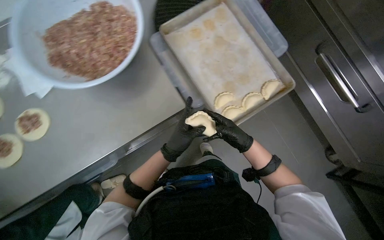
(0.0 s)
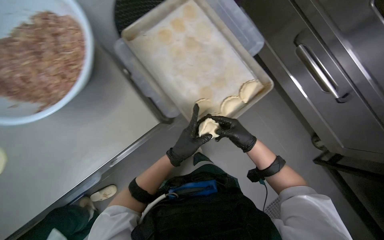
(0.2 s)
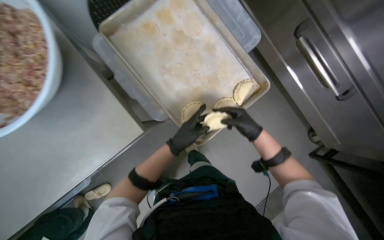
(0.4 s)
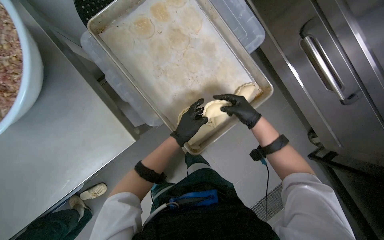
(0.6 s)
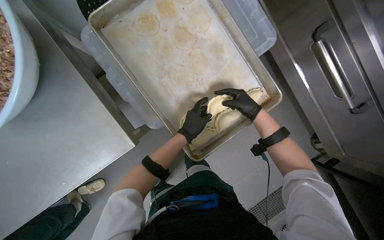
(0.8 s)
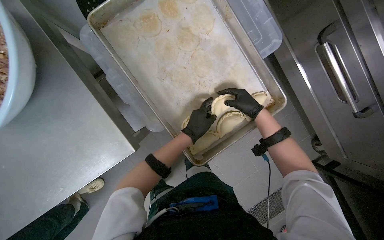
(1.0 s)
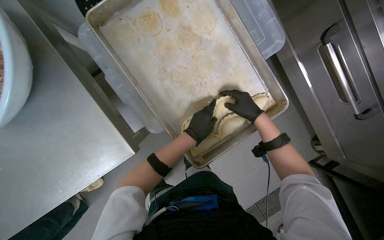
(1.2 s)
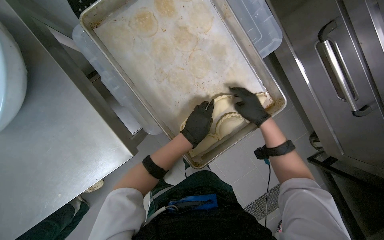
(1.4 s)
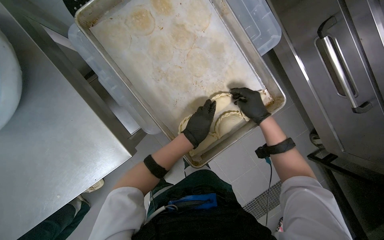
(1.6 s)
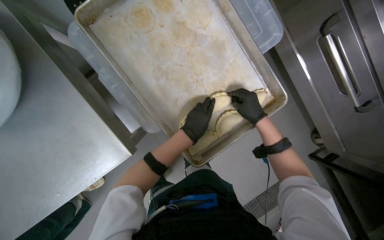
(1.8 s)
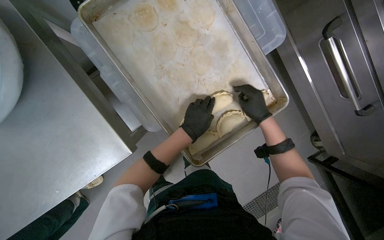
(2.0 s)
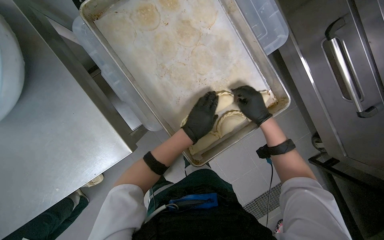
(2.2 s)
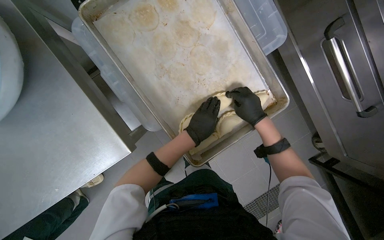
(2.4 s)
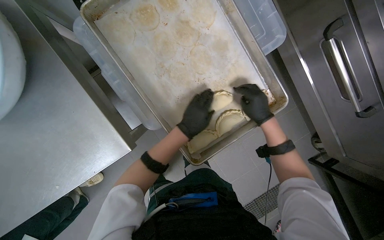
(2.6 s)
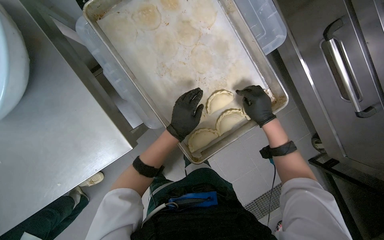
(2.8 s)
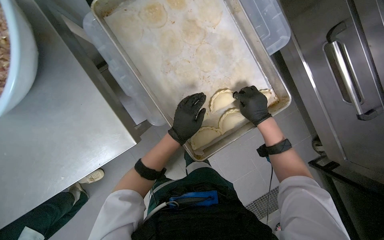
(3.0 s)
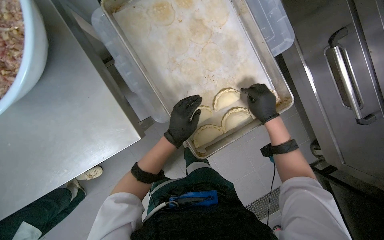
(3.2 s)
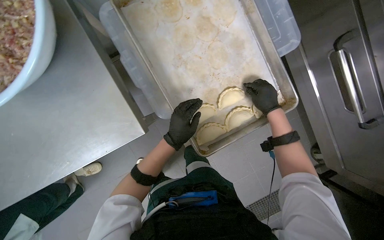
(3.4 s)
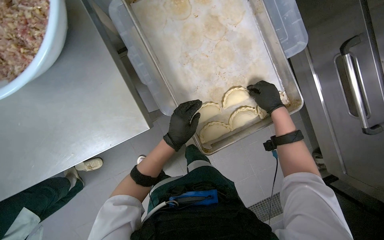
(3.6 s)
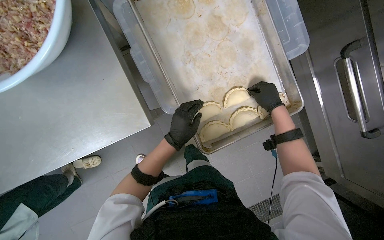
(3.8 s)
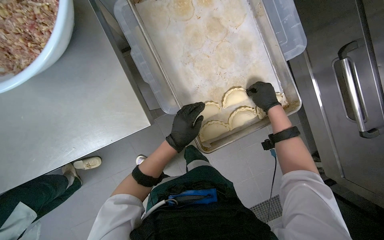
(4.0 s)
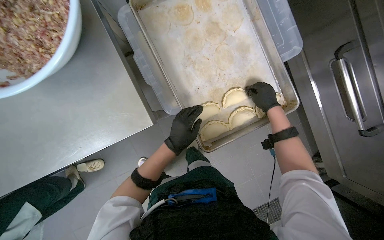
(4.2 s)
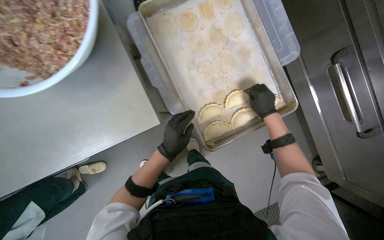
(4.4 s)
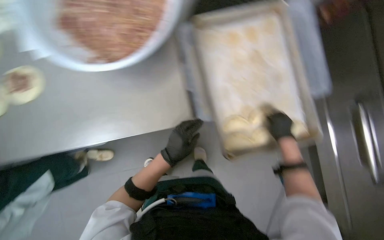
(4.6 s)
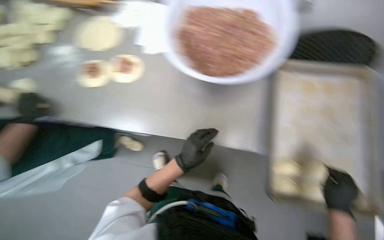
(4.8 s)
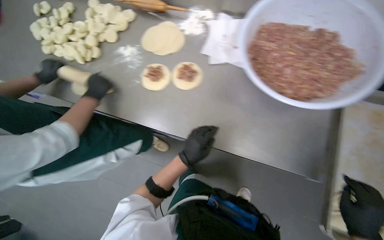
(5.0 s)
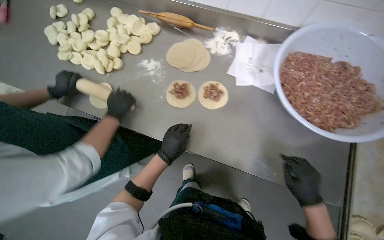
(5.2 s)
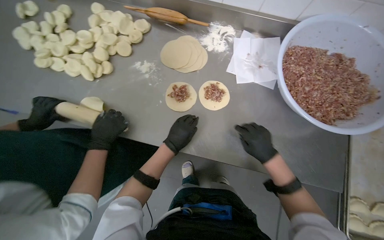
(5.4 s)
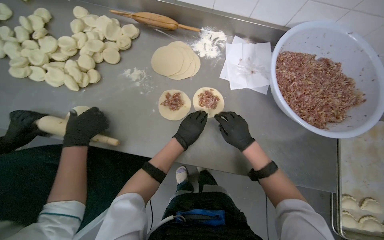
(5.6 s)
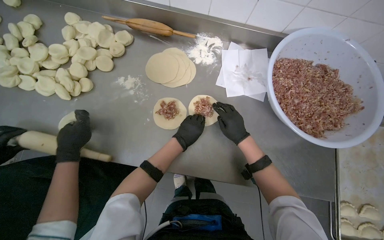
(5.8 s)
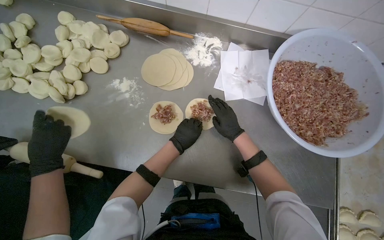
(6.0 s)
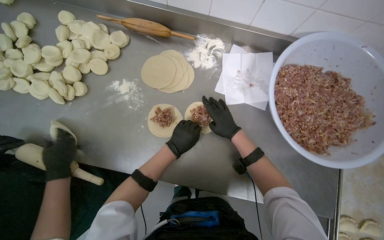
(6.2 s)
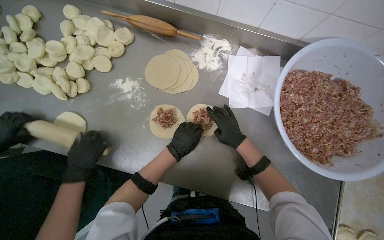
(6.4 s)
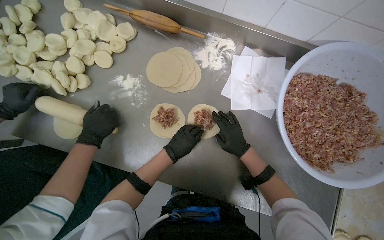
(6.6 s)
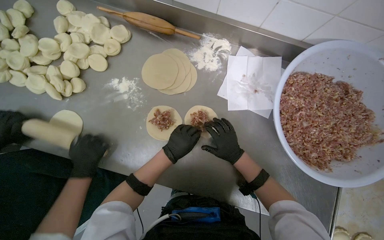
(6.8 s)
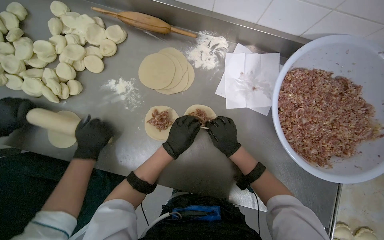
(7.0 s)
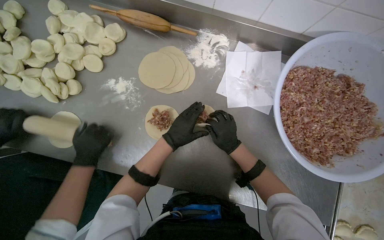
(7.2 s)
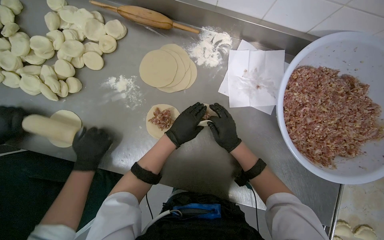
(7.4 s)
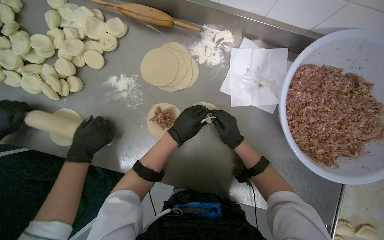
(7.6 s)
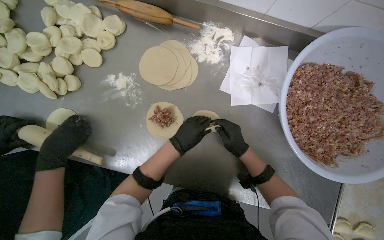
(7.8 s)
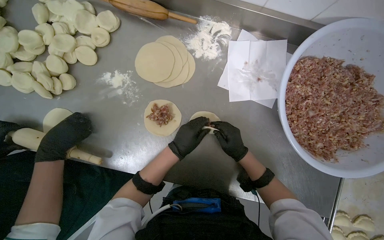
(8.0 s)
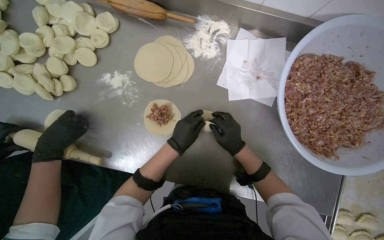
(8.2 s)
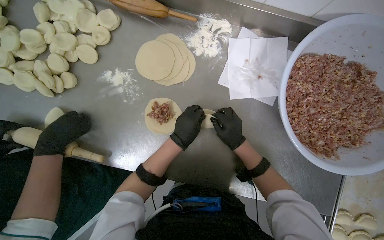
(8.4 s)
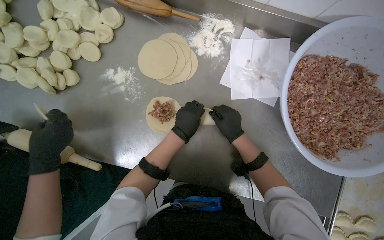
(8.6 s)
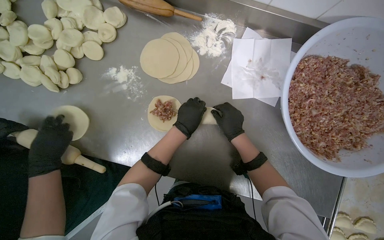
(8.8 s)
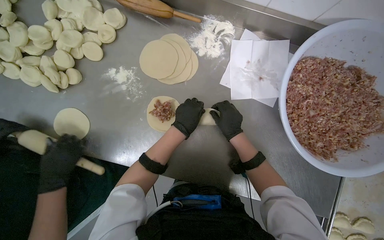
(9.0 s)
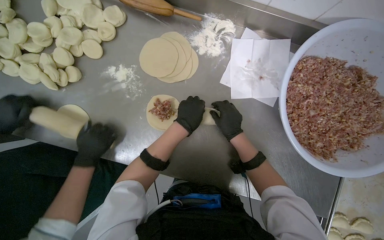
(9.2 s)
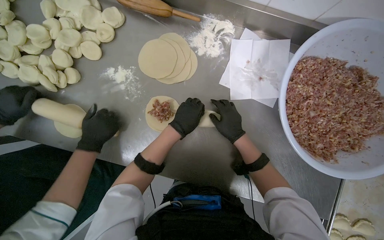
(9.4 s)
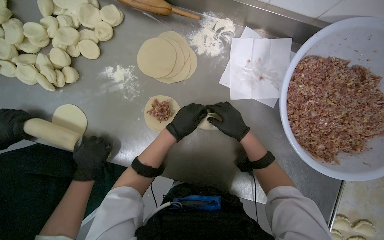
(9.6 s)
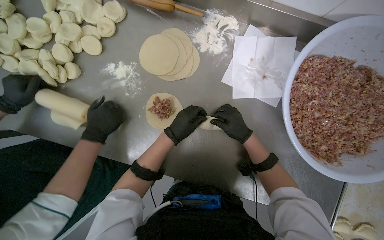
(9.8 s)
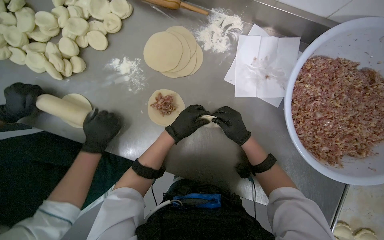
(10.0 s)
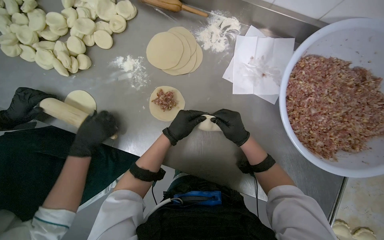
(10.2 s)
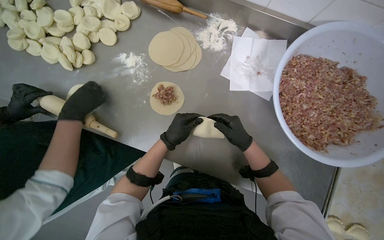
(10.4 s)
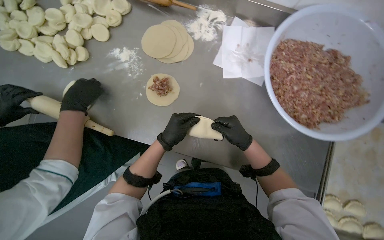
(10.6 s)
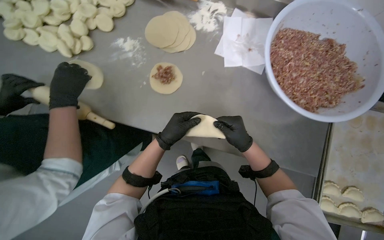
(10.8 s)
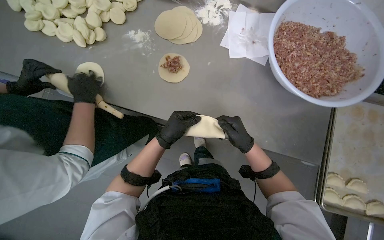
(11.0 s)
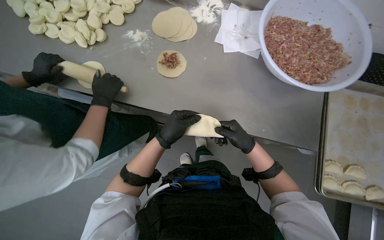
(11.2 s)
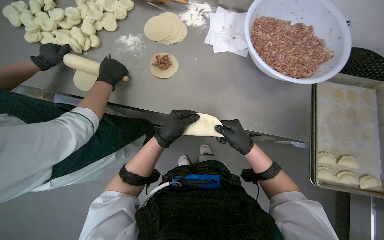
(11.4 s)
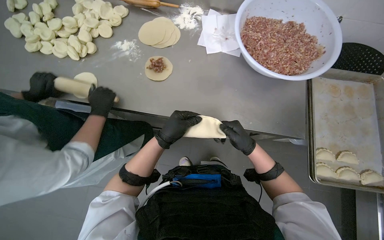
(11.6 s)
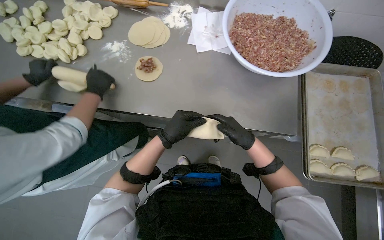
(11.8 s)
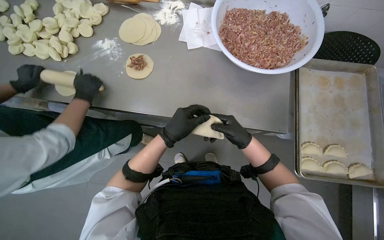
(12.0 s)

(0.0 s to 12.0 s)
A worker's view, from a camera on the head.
Job: preparing food.
The whole recording: Sealing and placing meat-filled dough onto tray. The worker seals the edges of meat-filled dough circles and places them onto a tray.
0.0 s - 1.6 s: The view tilts about 15 degrees downward. The right hand goes roughly 30 cm up the picture and to the right; the left hand goes about 20 cm to the right.
1.6 s - 3.0 s: The hands are busy where they are.
3.0 s - 4.4 s: The left hand moves down the picture, roughly 10 cm.
6.0 s - 9.0 s: The hands stay close to where they were, moving slightly.

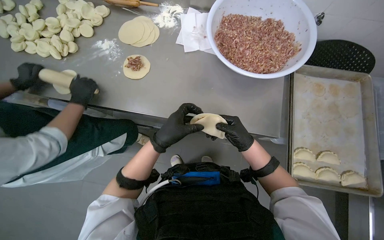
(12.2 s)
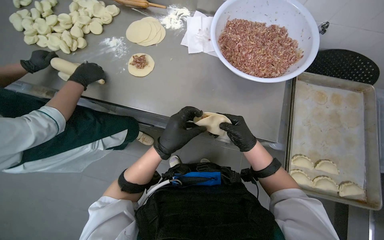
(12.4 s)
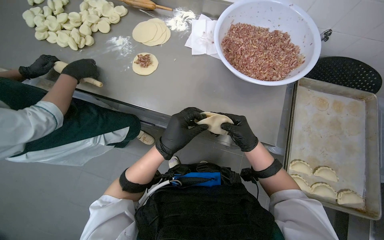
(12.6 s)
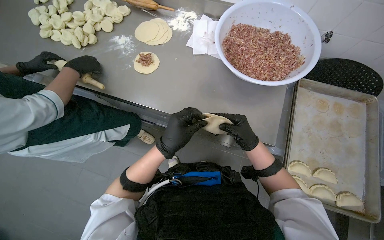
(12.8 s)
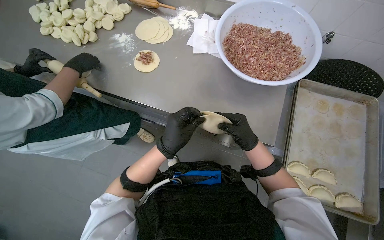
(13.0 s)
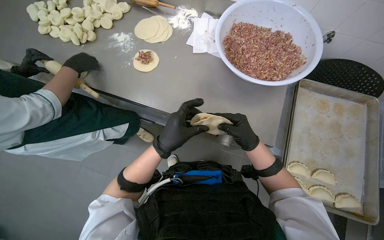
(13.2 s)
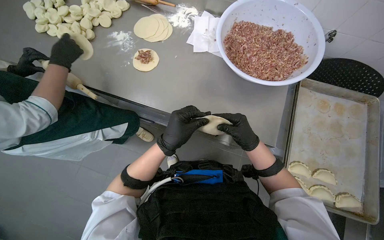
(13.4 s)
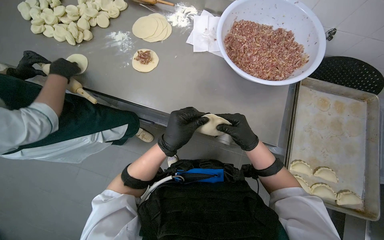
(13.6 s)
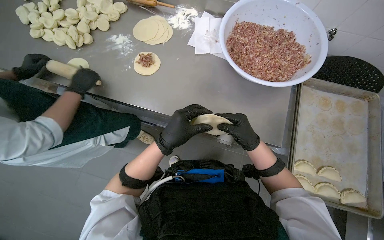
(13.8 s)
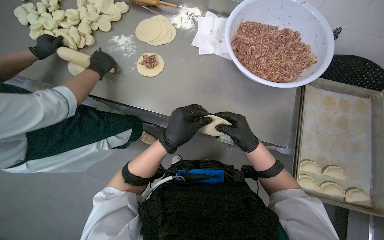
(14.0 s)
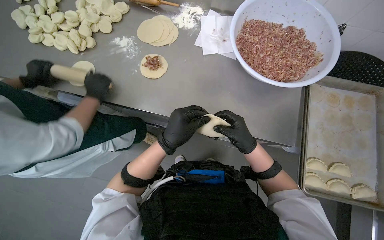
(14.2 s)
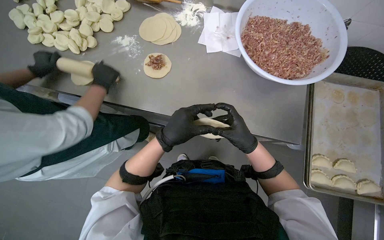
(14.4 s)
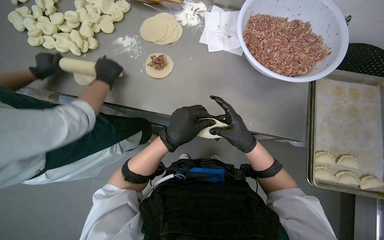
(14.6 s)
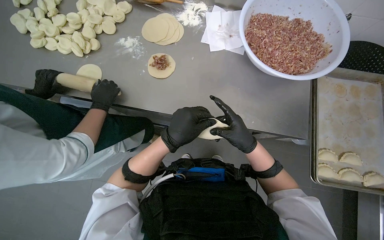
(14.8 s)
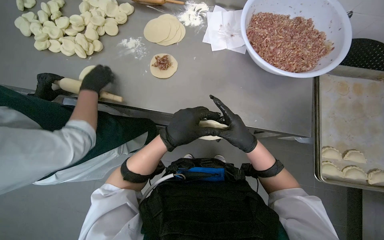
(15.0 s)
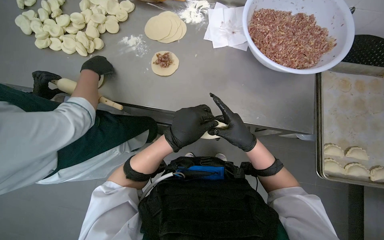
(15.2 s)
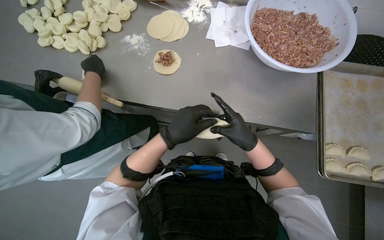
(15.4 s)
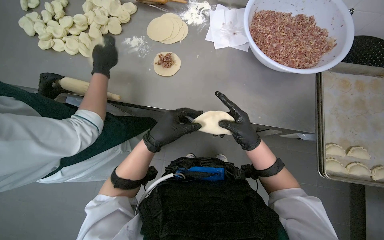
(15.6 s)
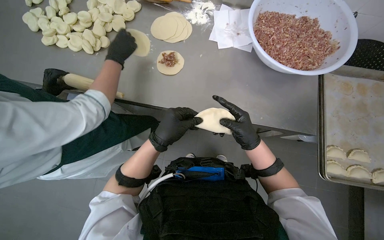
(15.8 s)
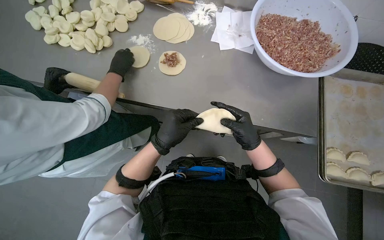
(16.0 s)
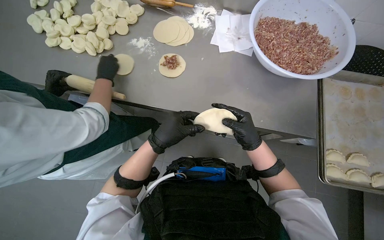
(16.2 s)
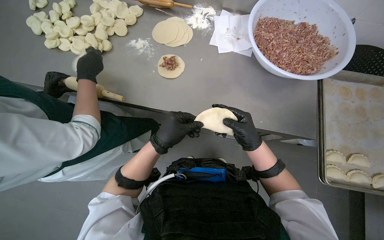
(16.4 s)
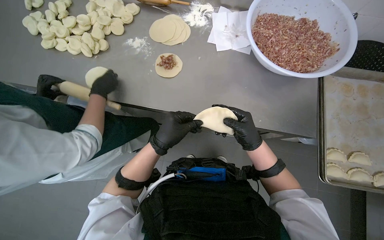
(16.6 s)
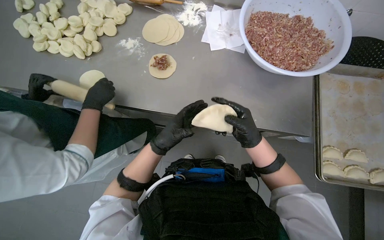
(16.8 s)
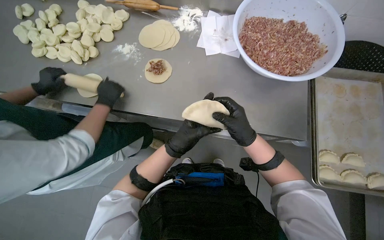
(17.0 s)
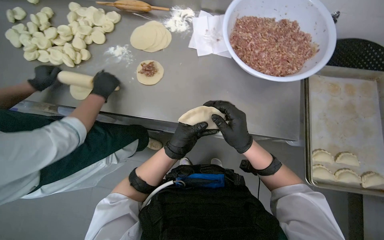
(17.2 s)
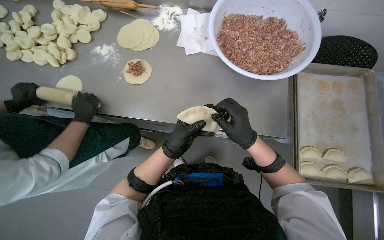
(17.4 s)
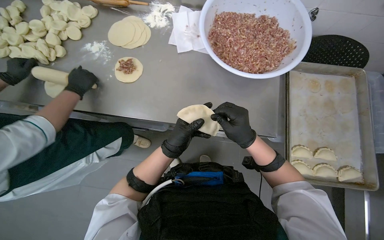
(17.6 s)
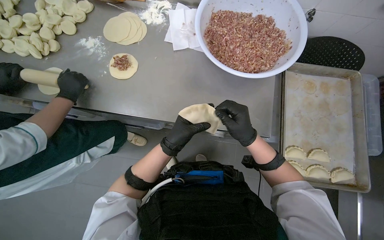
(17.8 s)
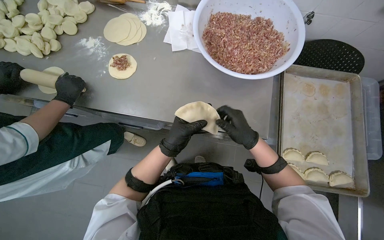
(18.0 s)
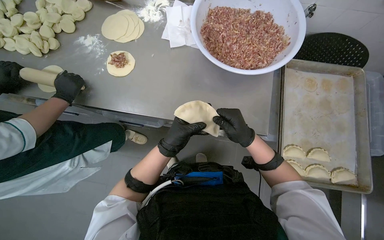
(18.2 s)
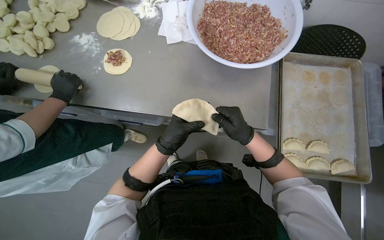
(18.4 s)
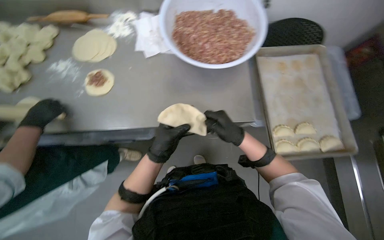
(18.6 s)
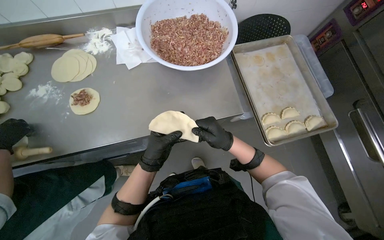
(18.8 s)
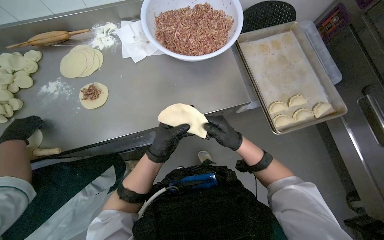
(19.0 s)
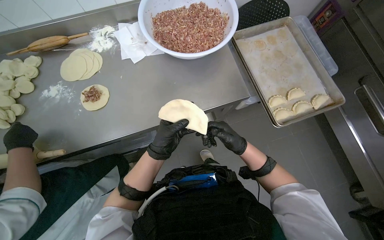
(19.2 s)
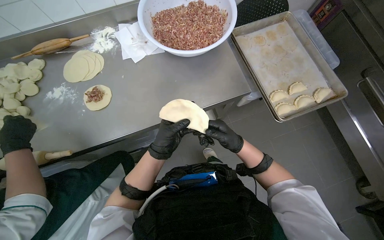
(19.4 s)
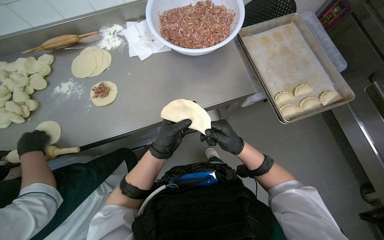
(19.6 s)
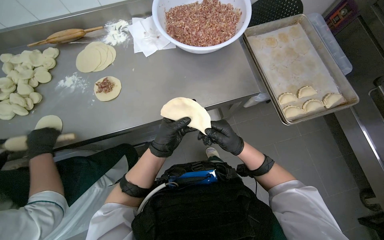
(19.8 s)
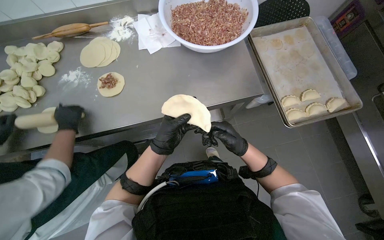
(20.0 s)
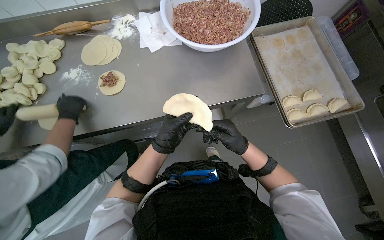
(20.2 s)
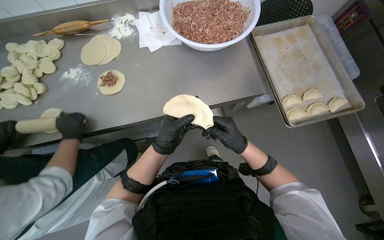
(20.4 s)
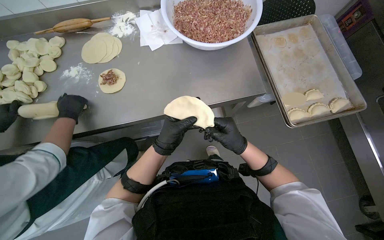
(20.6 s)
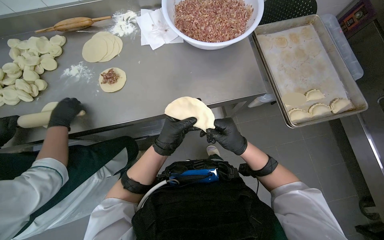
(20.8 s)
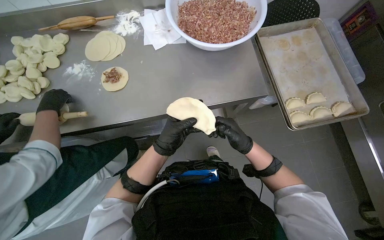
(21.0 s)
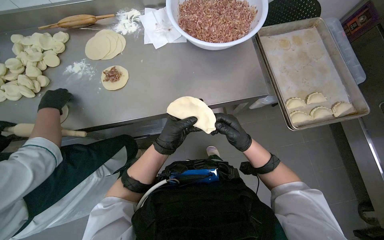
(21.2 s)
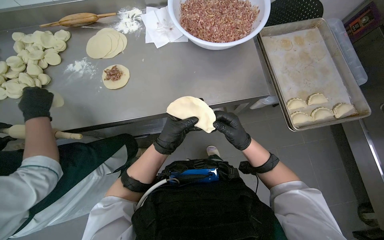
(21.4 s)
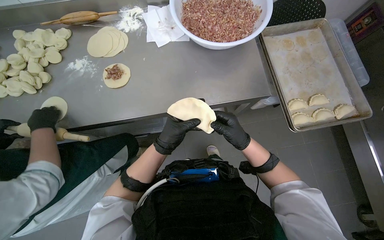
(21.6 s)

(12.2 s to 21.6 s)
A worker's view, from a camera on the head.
Job: preparing food.
The whole recording: Sealing and placing meat-filled dough onto tray. The worker seals the edges of meat-filled dough circles and places them onto a tray.
20.0 s - 21.6 s: The hands work in one place, with small movements.
